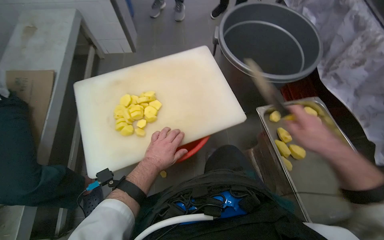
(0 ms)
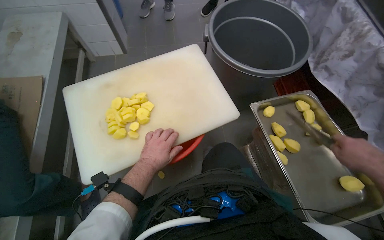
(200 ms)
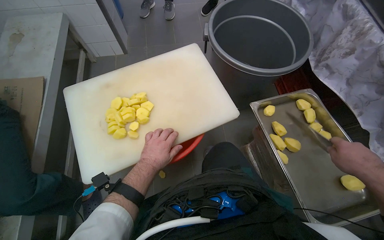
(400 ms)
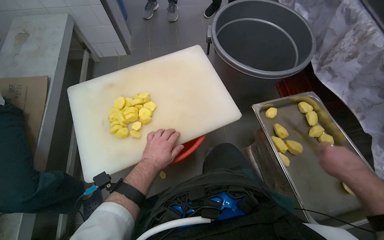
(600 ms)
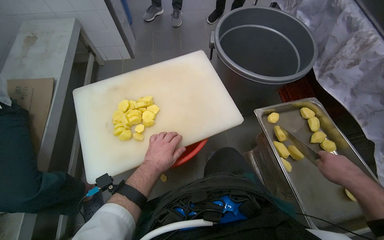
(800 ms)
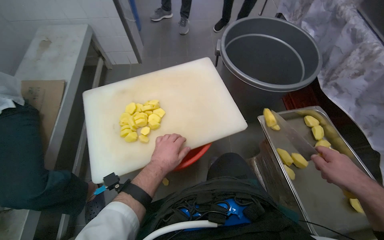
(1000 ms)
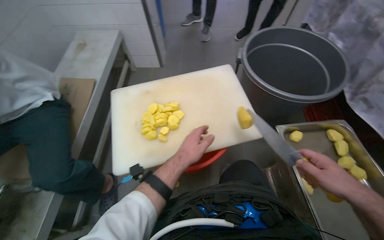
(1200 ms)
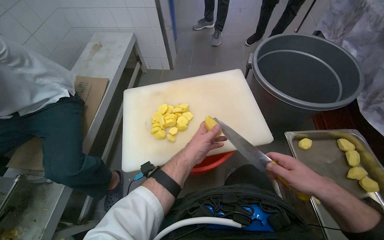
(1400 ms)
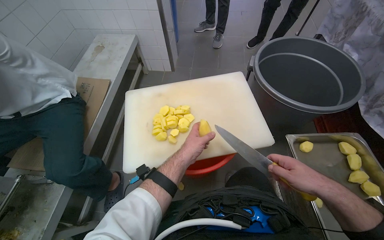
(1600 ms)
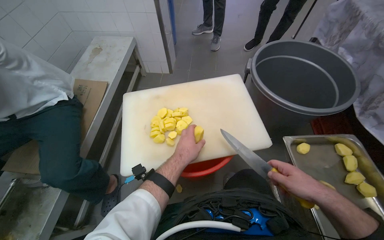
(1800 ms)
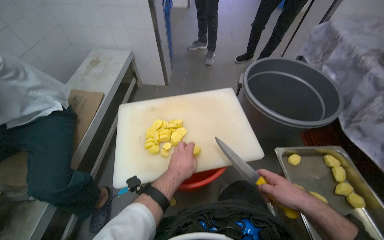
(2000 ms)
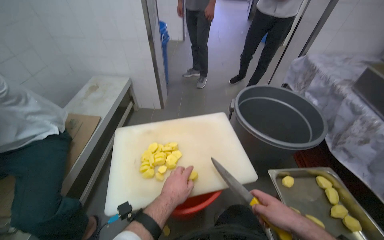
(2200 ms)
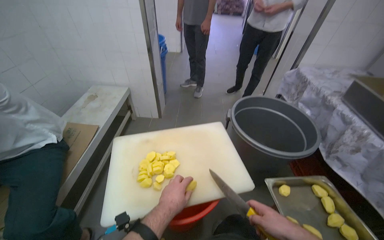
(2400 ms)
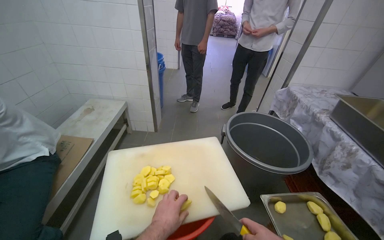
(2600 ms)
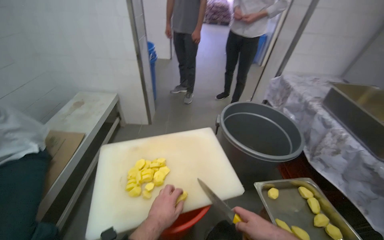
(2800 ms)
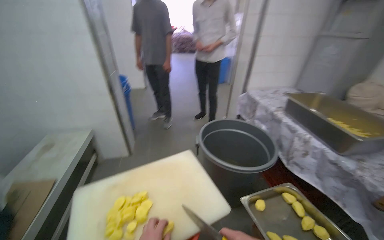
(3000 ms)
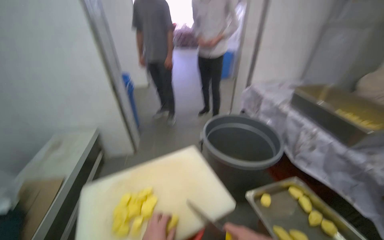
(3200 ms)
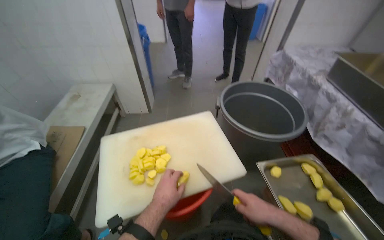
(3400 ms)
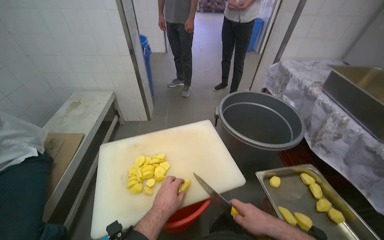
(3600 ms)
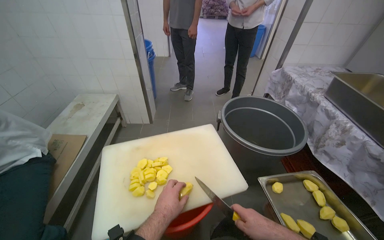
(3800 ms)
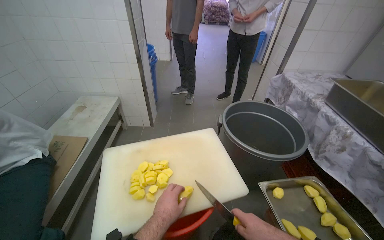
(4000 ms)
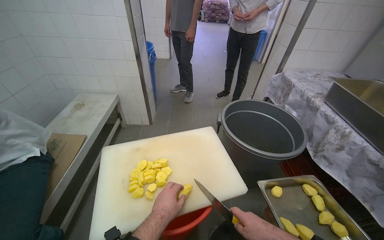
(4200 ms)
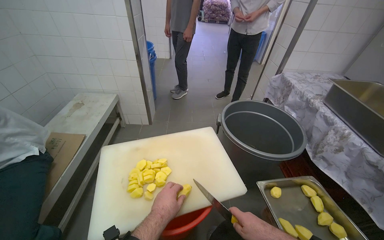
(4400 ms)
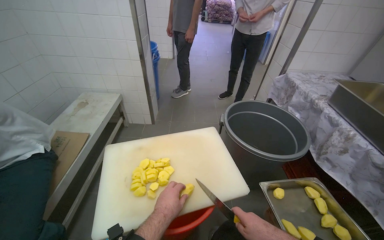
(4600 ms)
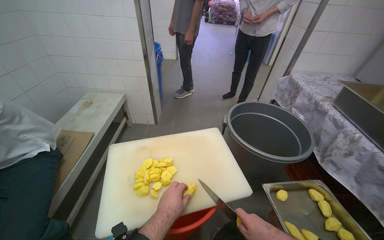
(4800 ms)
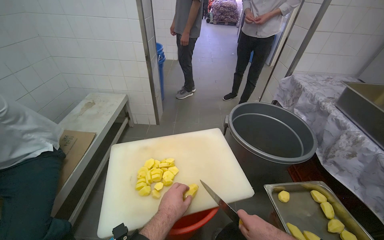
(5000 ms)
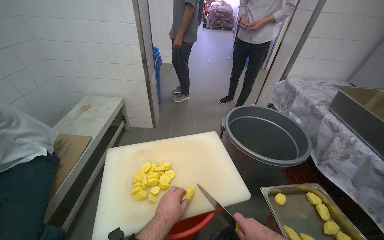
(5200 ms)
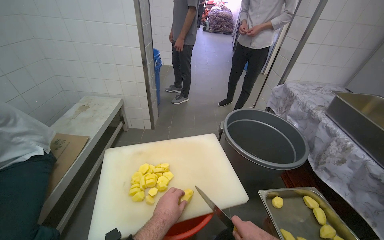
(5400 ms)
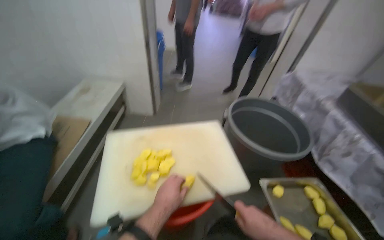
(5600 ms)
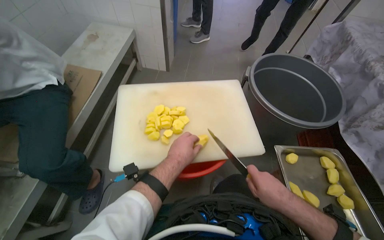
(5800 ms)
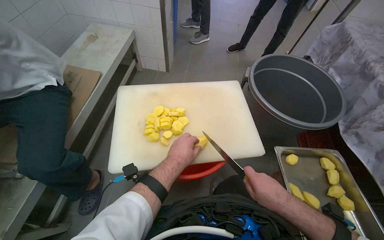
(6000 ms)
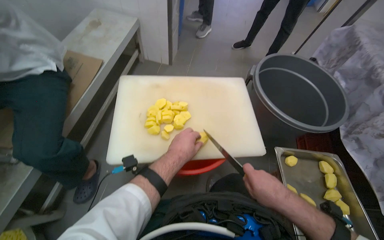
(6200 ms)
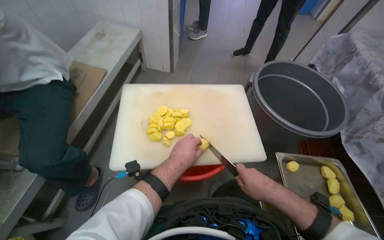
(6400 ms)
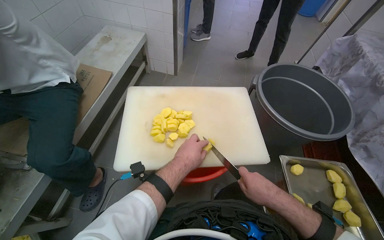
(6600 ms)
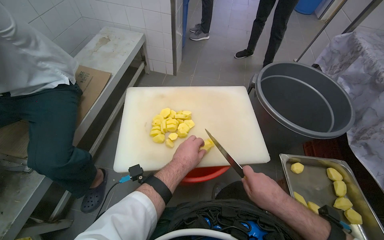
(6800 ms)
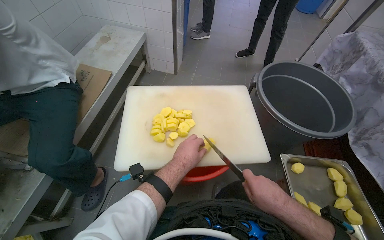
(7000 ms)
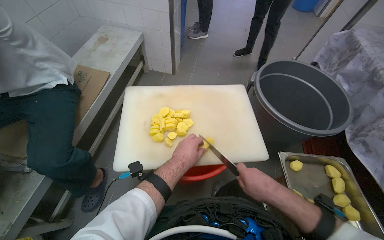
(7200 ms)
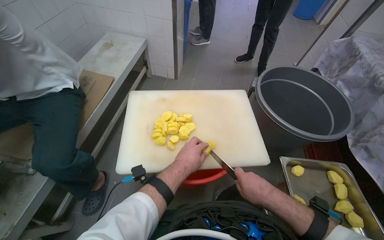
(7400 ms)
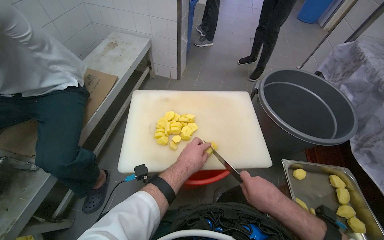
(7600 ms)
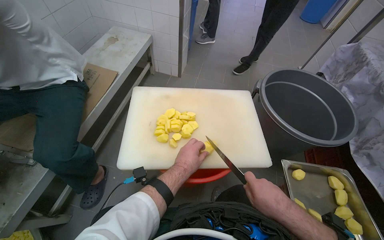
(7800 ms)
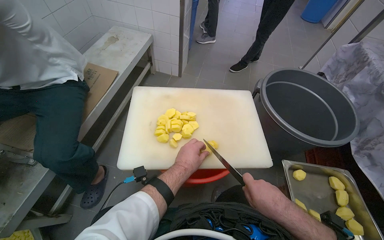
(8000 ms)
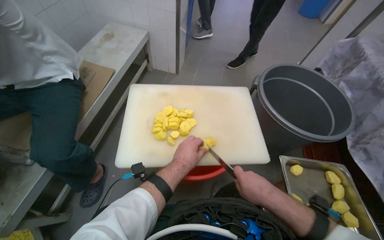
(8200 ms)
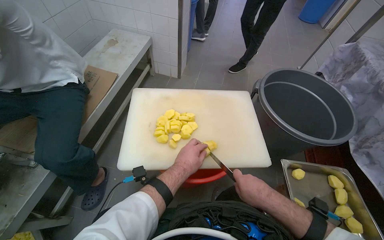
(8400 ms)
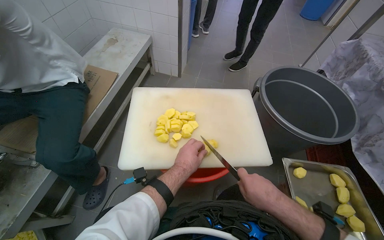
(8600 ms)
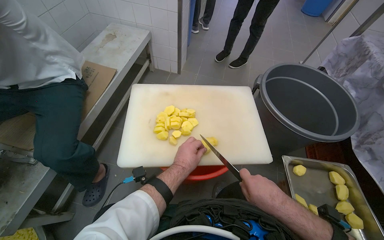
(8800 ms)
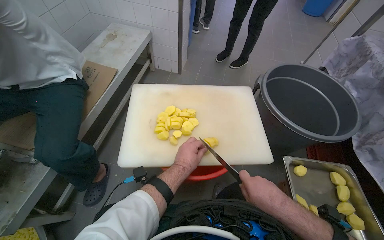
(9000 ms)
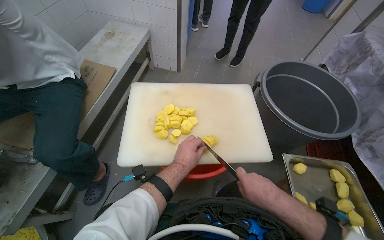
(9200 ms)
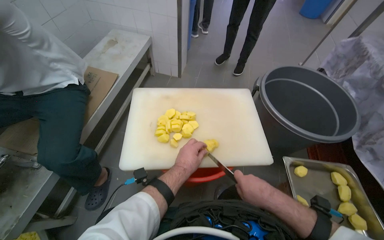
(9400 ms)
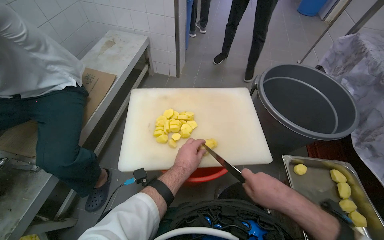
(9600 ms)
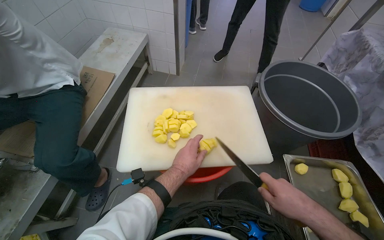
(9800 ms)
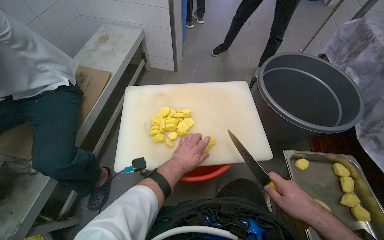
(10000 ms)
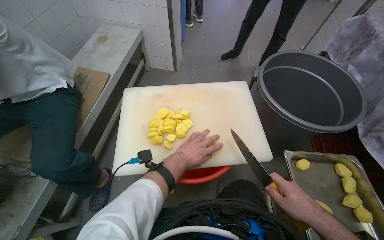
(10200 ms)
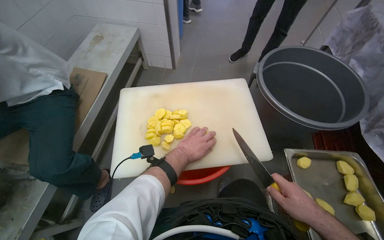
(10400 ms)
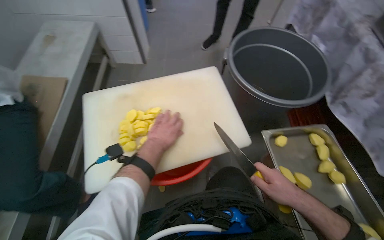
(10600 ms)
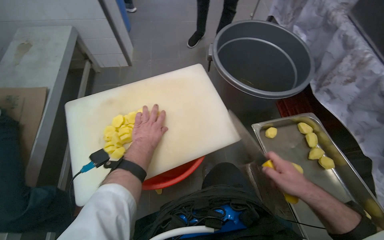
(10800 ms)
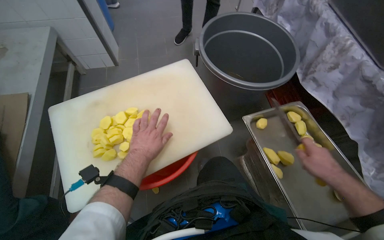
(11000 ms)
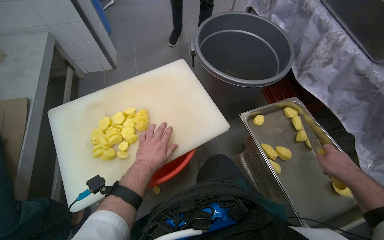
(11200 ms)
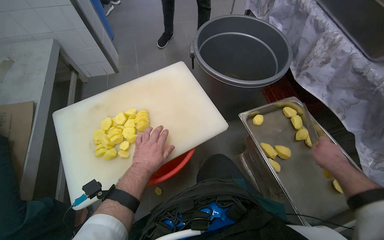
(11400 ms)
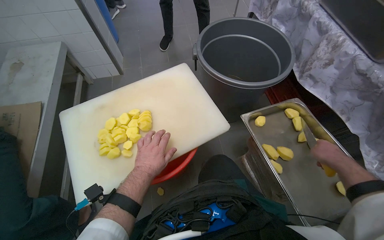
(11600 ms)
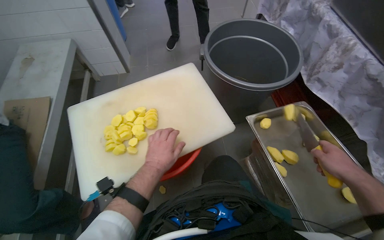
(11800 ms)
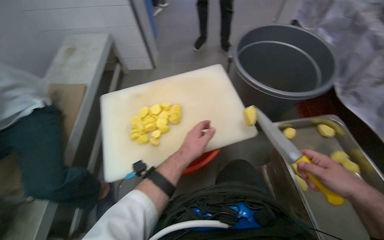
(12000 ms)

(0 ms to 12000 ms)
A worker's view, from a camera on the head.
Job: preparing food.
The whole recording: Slicing potatoes on cutting board. The worker slices potatoes into smaller pieces on a white cutting board.
0 ms - 1600 ms: The right hand reaches roughly 10 cm to the right, then returns.
1600 ms - 3000 ms: The view swings some 15 degrees to the right. The camera pitches upward, by about 25 degrees.
4400 ms - 6000 ms: The view tilts roughly 15 degrees downward.
6000 ms - 9000 ms: The hands are busy where they are.
9000 ms - 10400 ms: The right hand is displaced to the right by about 10 cm.
10400 ms - 12000 ms: The right hand moves to the right, some 15 cm.

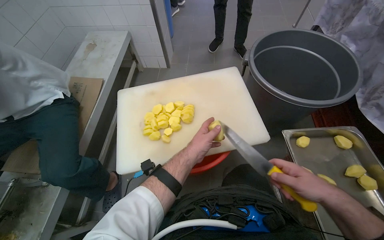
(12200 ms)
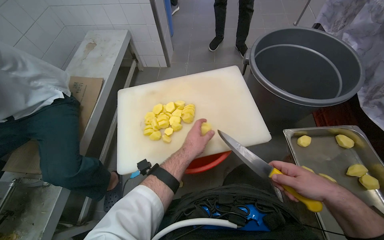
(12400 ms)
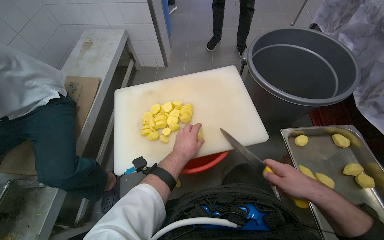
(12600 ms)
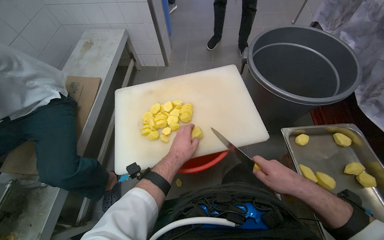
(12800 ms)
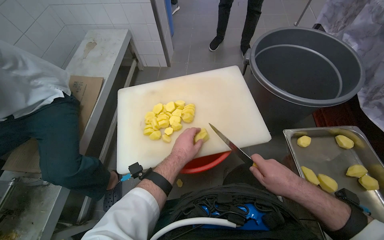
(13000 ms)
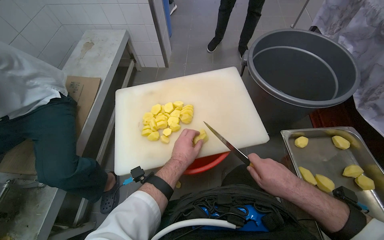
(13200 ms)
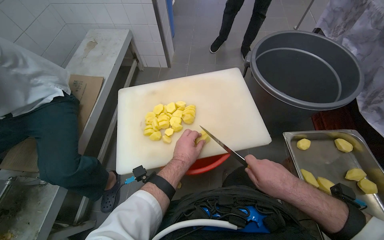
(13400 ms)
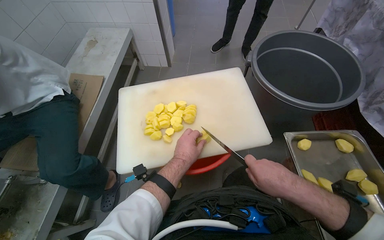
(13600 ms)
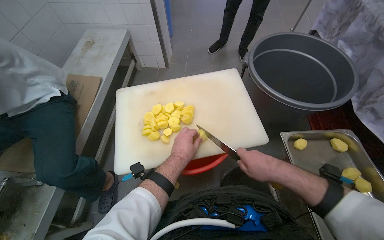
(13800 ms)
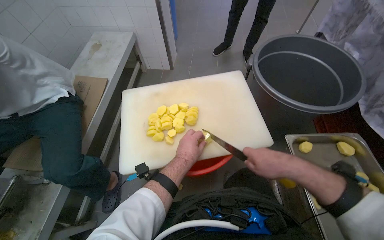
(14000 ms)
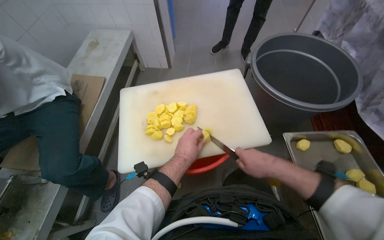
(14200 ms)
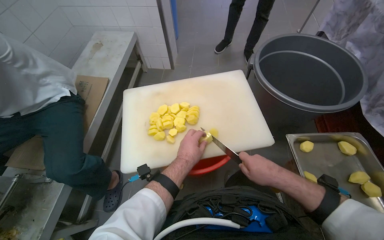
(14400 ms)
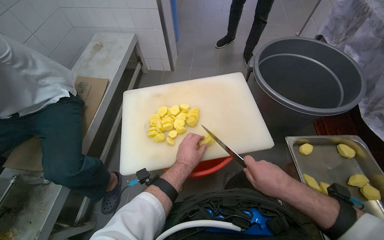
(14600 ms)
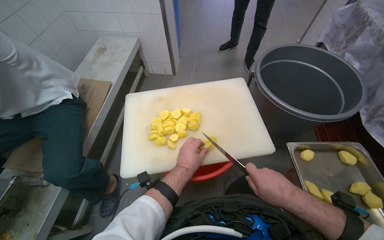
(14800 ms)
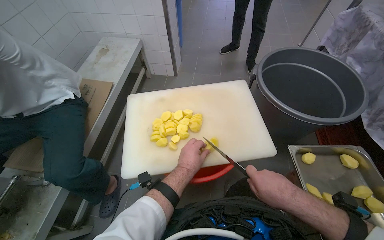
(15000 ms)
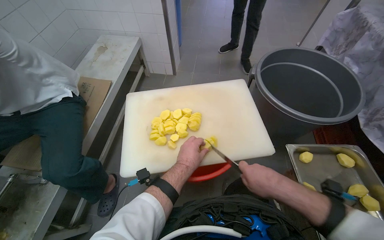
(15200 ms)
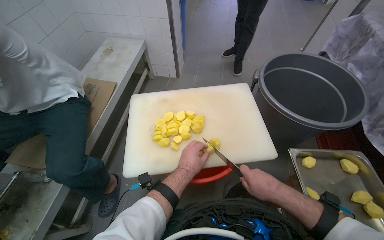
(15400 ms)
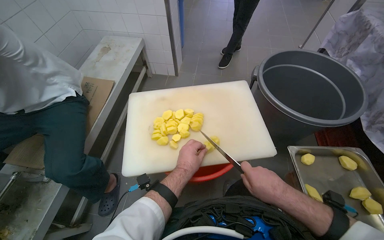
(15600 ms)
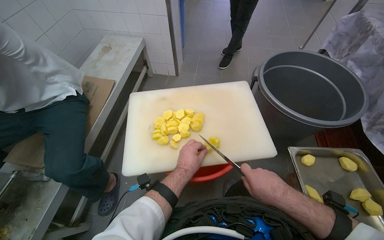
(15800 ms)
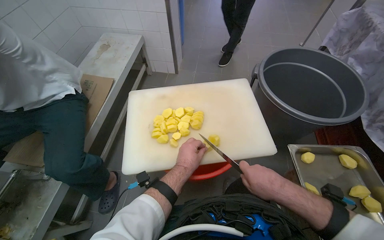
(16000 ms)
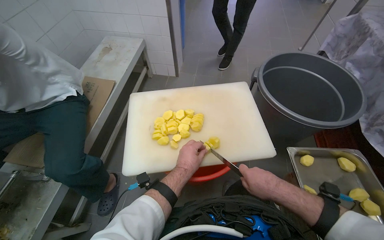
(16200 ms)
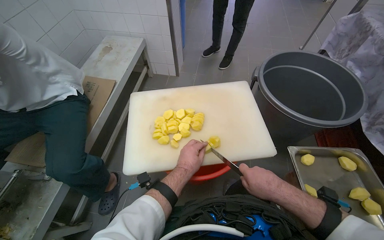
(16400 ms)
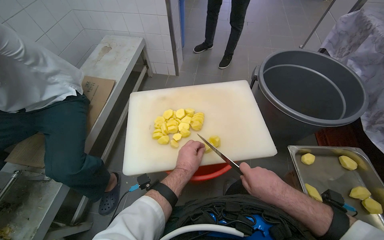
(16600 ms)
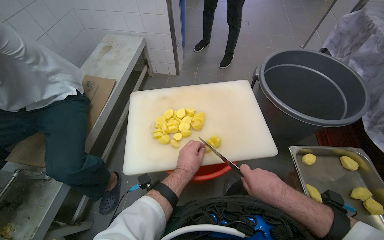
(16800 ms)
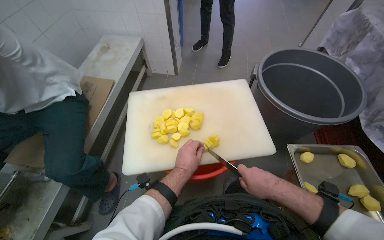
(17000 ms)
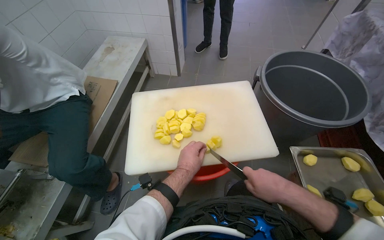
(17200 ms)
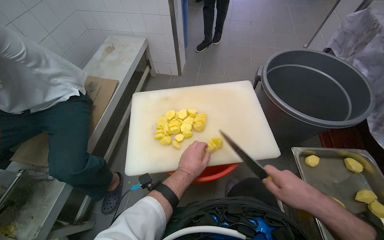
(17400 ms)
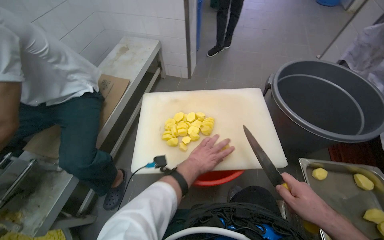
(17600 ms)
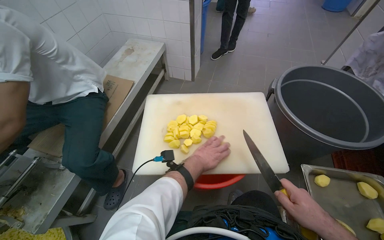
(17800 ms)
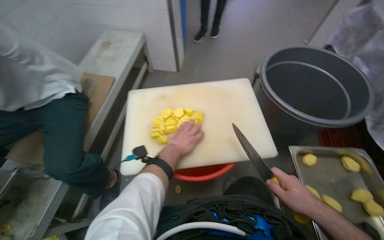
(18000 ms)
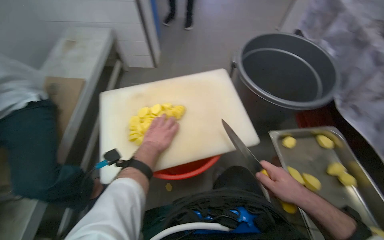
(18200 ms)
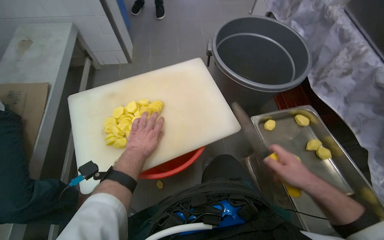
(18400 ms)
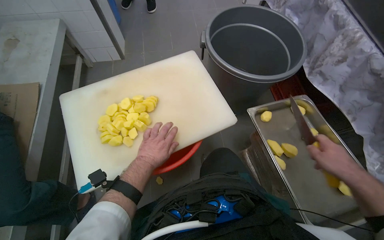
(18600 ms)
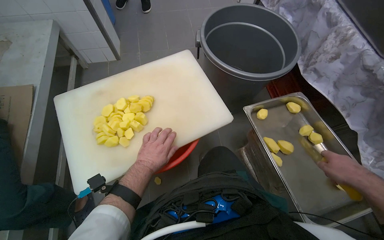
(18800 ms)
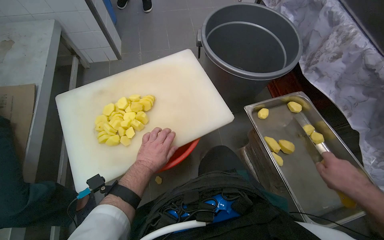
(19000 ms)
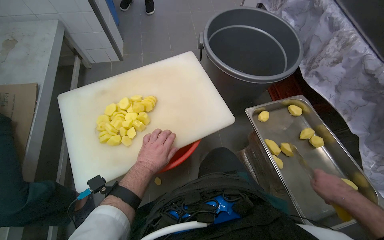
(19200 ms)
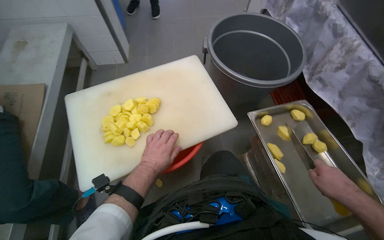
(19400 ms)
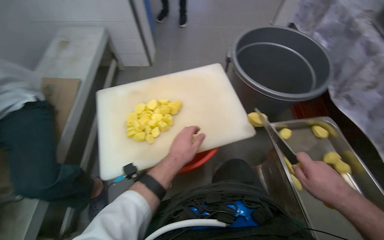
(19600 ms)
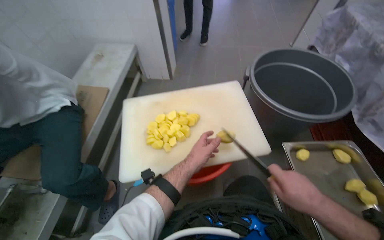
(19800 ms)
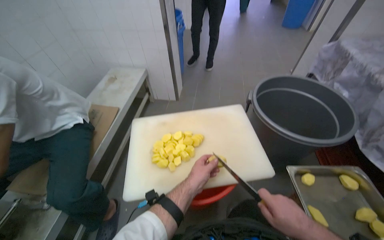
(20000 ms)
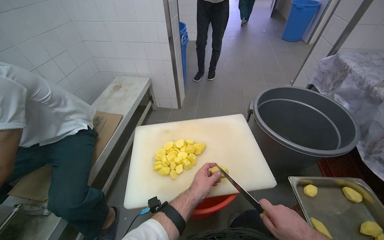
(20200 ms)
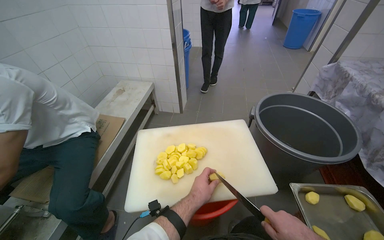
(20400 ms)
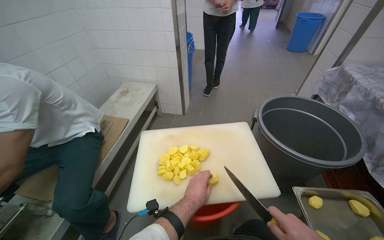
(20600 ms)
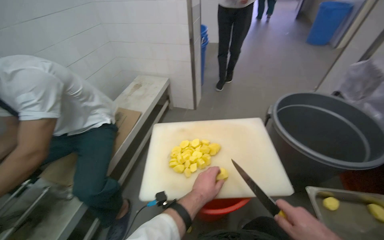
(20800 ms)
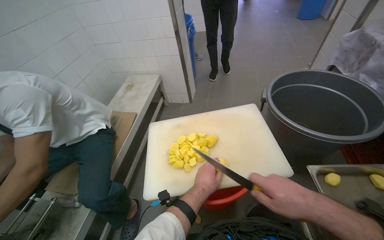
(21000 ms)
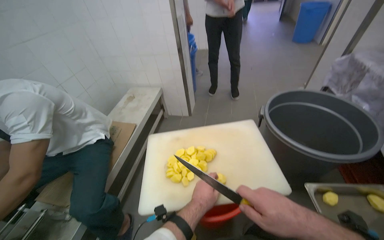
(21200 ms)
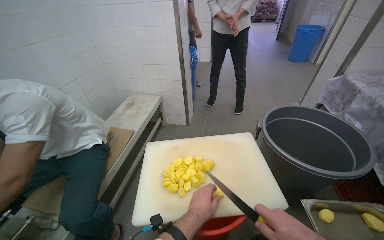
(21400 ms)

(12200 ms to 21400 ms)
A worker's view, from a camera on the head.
Job: preparing food.
The whole recording: Slicing potatoes on cutting board. The worker slices potatoes into smaller pieces on a white cutting board.
12200 ms - 13800 ms: The right hand shifts roughly 15 cm to the left.
13800 ms - 16800 ms: The hands make small movements and keep their place.
16800 ms - 18400 ms: The right hand goes approximately 15 cm to the right.
18400 ms - 19800 ms: The left hand moves to the right, approximately 10 cm; the right hand goes to the right and returns, roughly 15 cm each way.
19800 ms - 21400 ms: The view tilts some 20 degrees upward.
